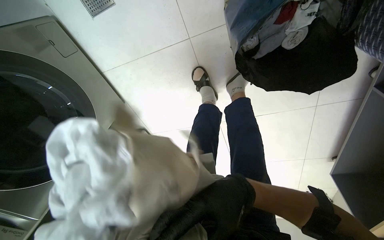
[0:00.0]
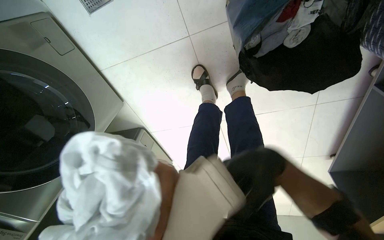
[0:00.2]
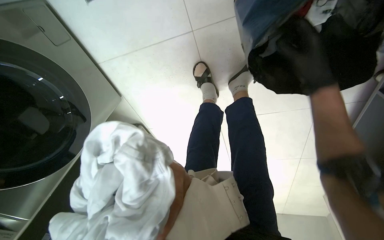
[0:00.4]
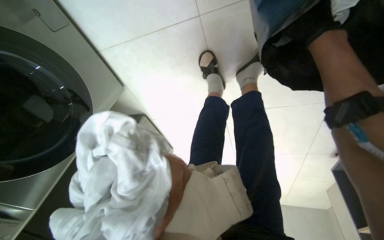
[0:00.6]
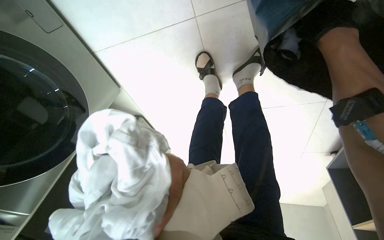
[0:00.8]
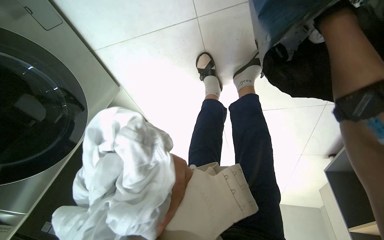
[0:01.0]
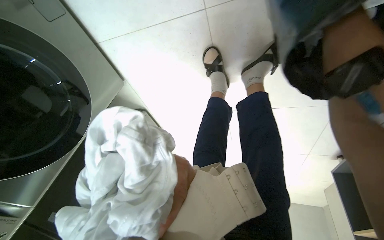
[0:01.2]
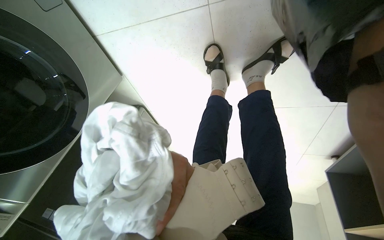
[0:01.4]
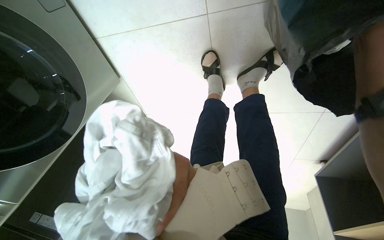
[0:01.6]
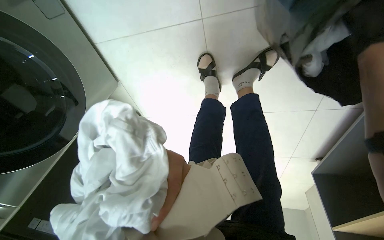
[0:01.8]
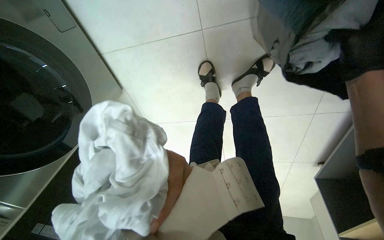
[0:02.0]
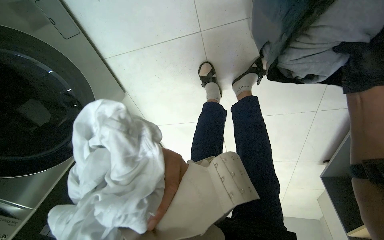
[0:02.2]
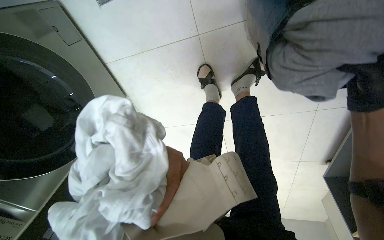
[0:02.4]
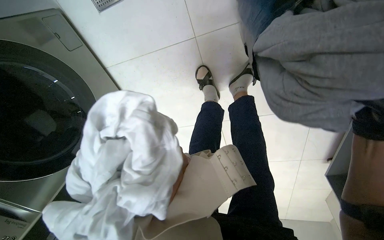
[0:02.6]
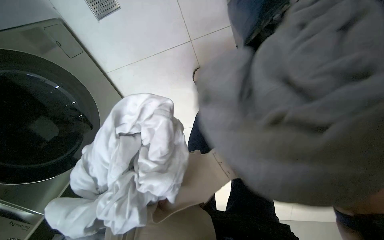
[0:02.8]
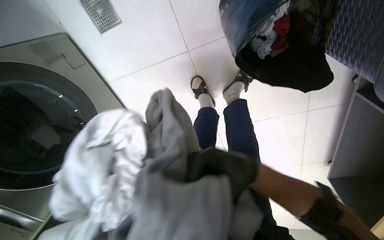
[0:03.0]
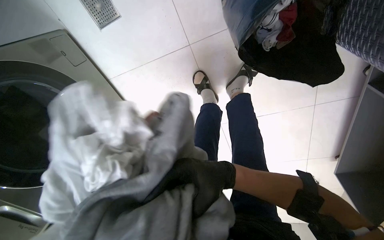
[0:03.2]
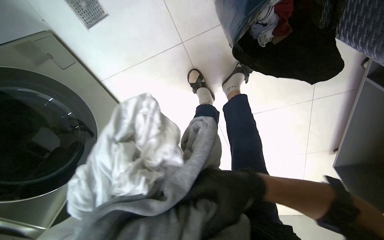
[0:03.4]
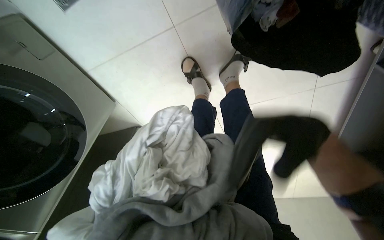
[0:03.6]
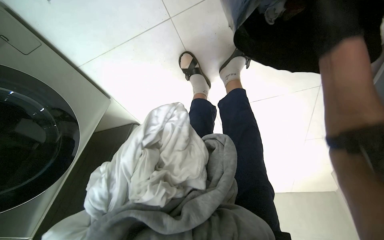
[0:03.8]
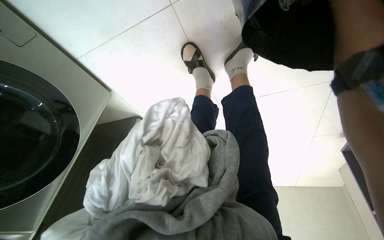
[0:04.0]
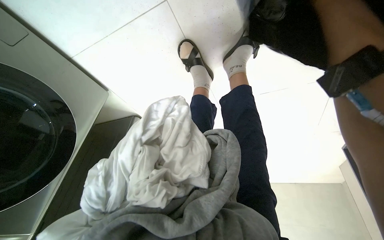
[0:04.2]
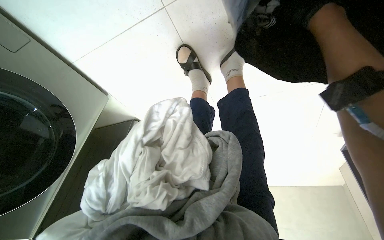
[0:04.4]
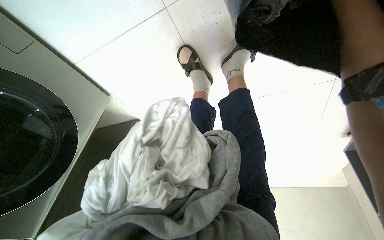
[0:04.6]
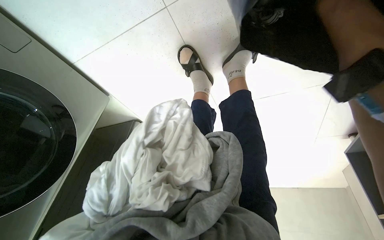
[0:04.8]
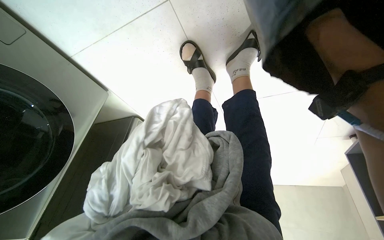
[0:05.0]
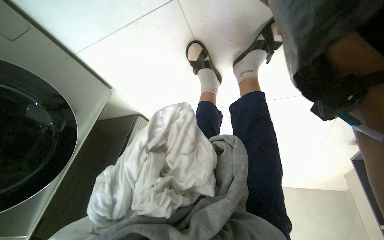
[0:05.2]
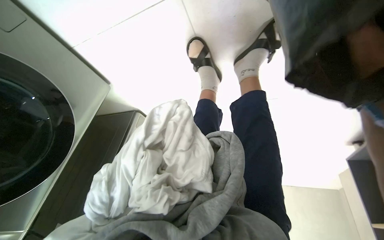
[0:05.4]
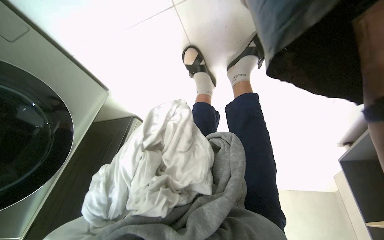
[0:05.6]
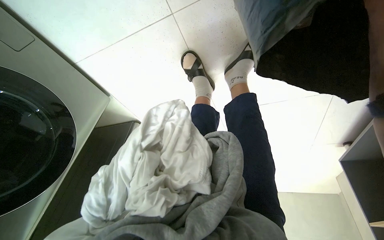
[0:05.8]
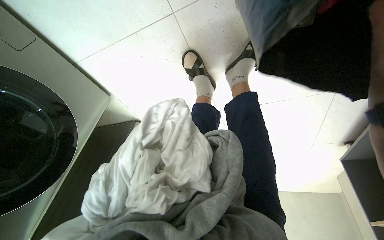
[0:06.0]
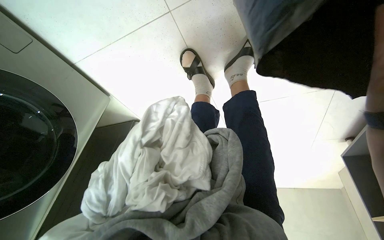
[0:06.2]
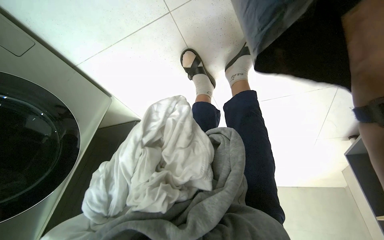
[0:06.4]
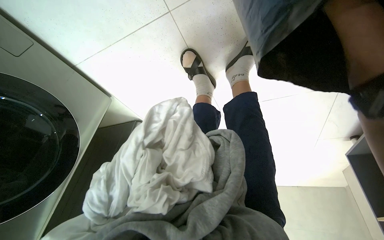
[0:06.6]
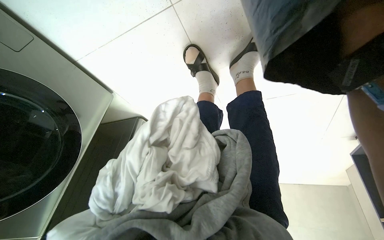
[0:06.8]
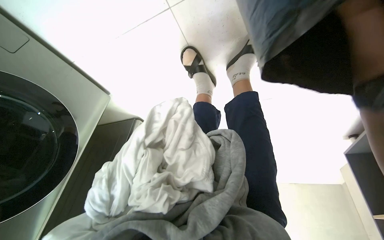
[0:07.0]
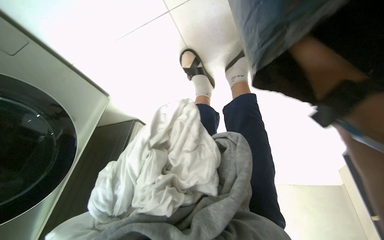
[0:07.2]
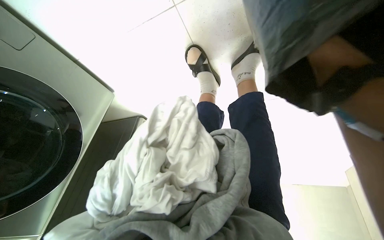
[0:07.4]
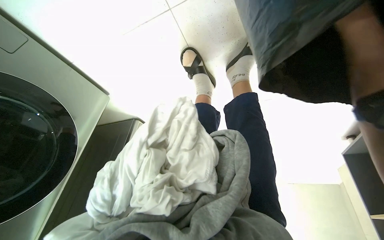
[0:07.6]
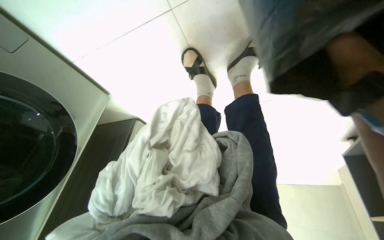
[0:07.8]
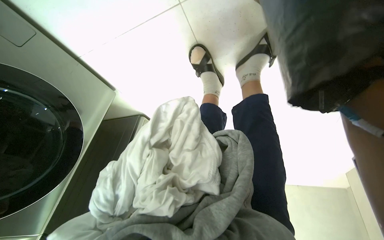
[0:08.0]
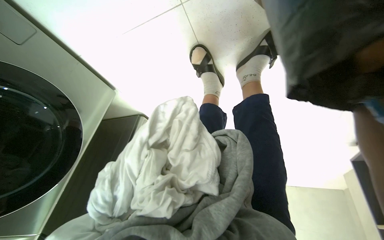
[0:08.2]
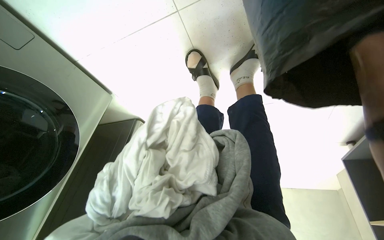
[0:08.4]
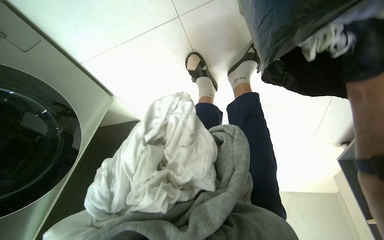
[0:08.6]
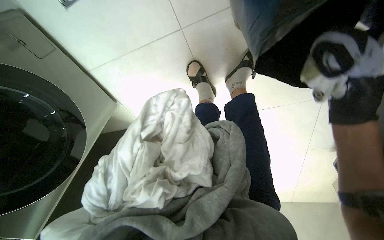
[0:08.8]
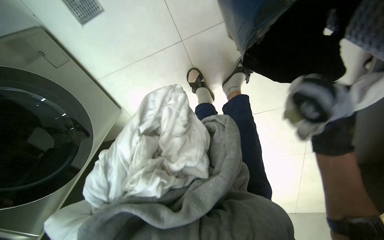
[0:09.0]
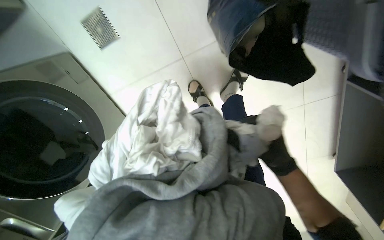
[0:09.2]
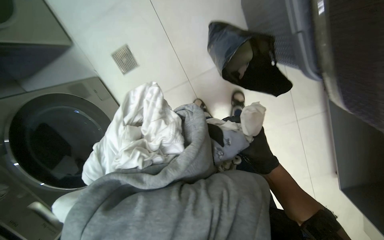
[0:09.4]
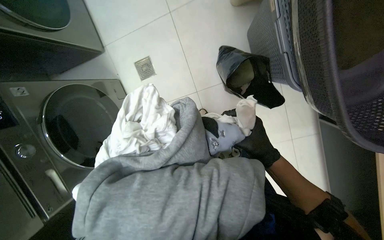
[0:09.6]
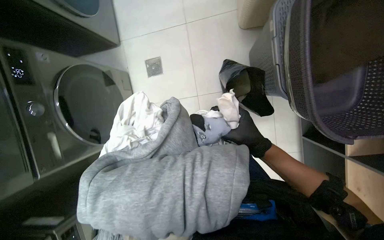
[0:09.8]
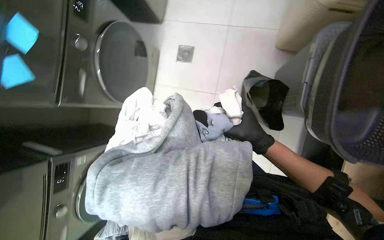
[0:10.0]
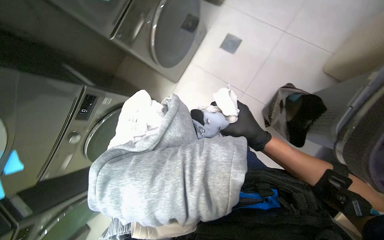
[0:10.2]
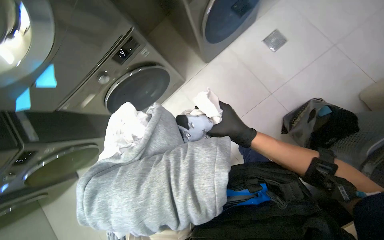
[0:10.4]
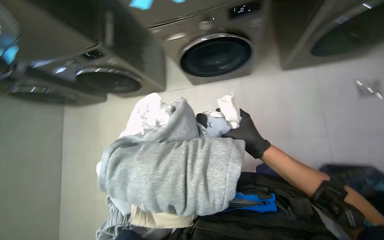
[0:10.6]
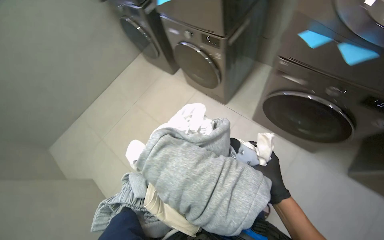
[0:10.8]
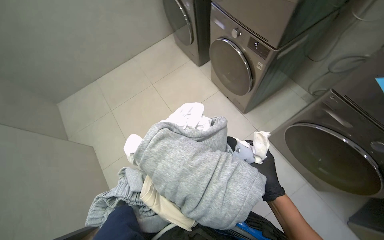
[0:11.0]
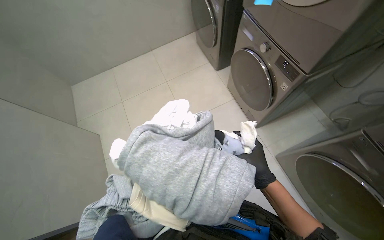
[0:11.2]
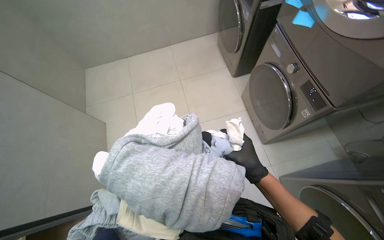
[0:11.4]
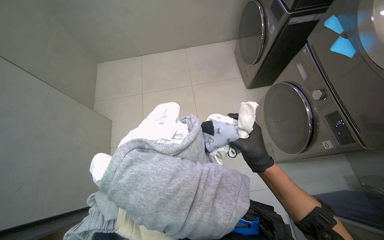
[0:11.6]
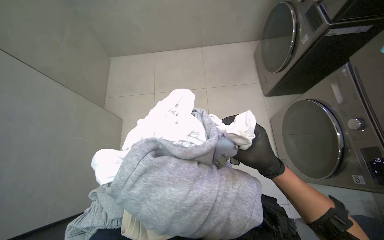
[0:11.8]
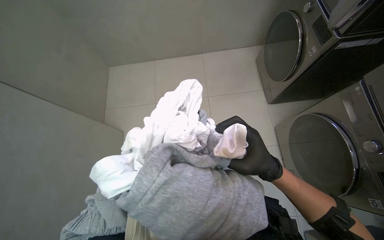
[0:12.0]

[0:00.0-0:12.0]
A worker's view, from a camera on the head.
Job: managing laundry.
The whole recording: Collecting and sorting clothes. The worker collects clothes from a basket and a shelf, then sorts through them.
0:03.0 to 0:04.4: The view tips downward by some 15 degrees.
0:09.0 to 0:10.4: The view tilts about 25 degrees upward.
0:10.4 to 0:12.0: Everything in view rotates some 40 degrees clockwise.

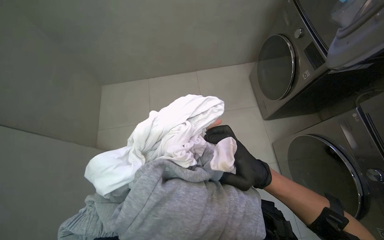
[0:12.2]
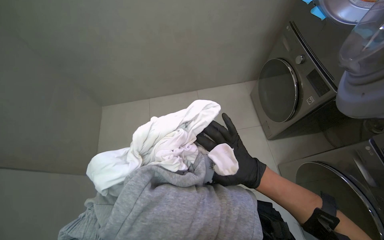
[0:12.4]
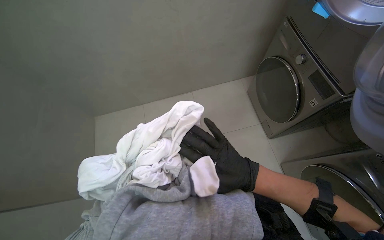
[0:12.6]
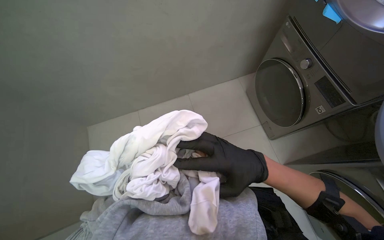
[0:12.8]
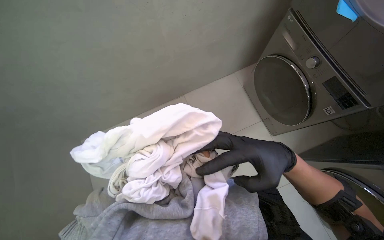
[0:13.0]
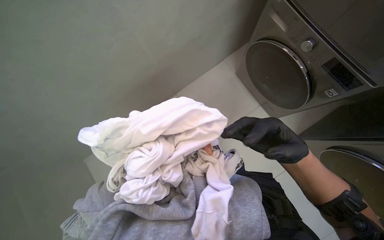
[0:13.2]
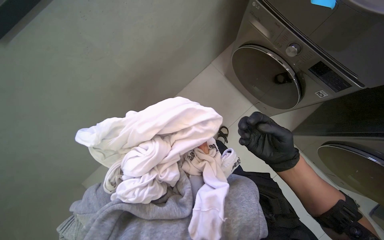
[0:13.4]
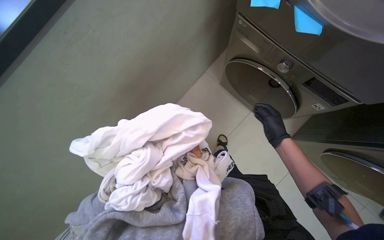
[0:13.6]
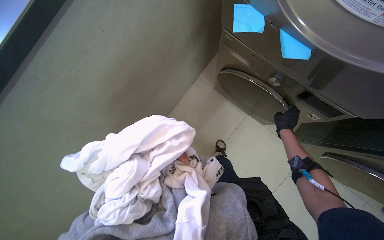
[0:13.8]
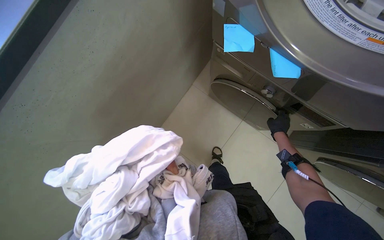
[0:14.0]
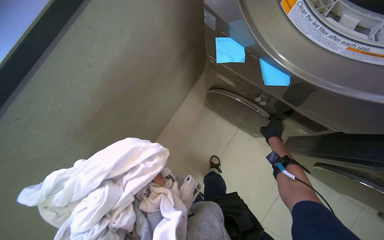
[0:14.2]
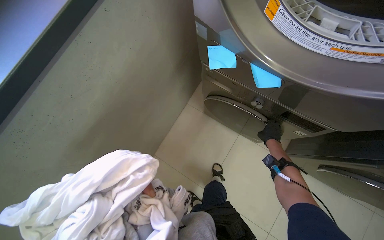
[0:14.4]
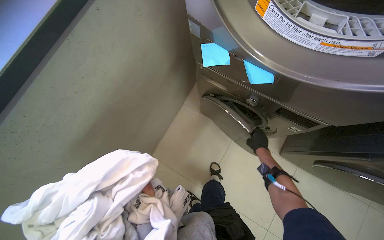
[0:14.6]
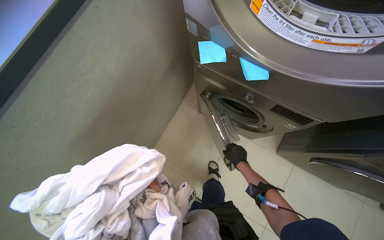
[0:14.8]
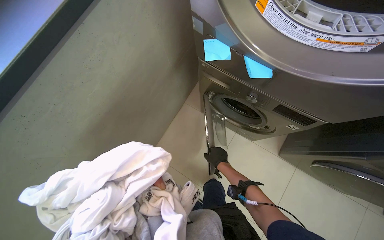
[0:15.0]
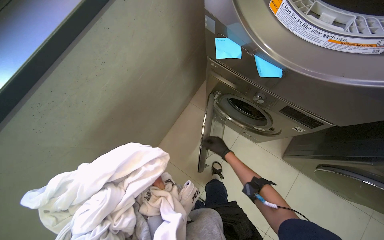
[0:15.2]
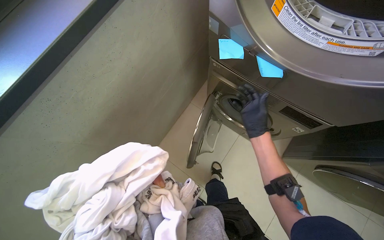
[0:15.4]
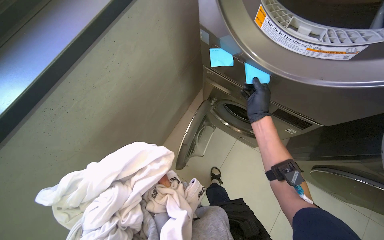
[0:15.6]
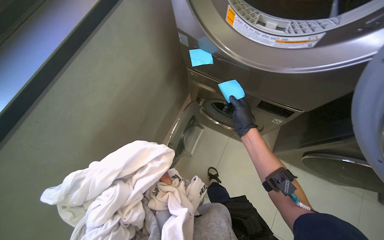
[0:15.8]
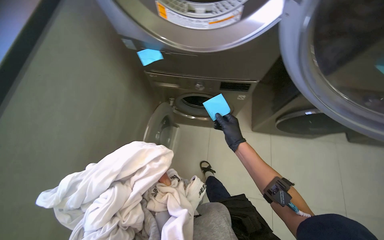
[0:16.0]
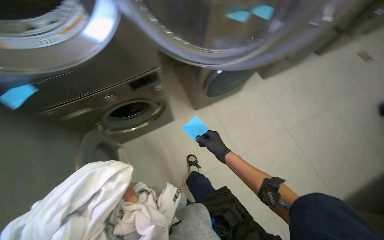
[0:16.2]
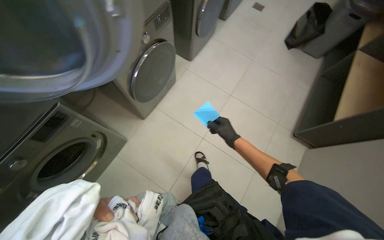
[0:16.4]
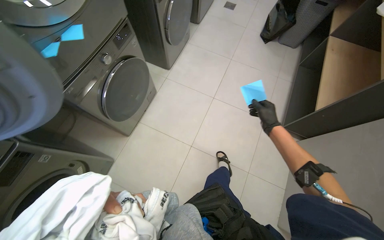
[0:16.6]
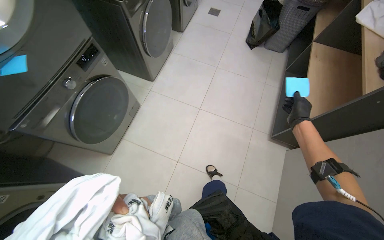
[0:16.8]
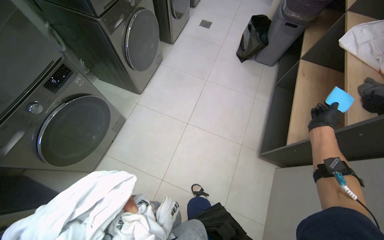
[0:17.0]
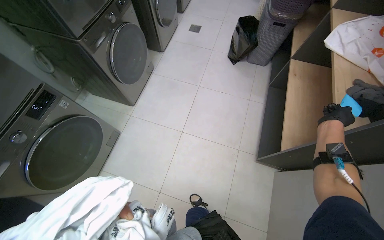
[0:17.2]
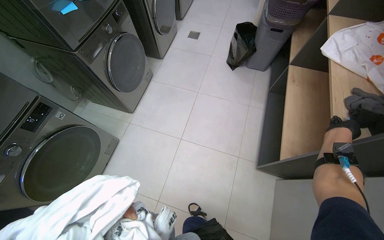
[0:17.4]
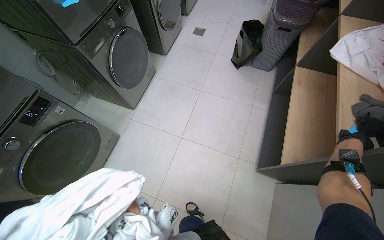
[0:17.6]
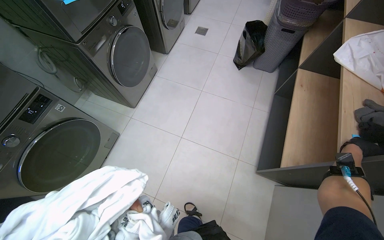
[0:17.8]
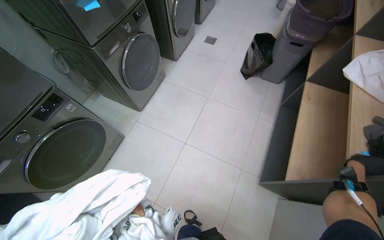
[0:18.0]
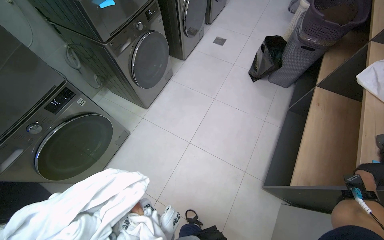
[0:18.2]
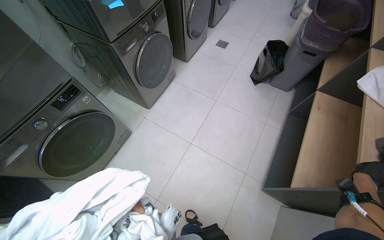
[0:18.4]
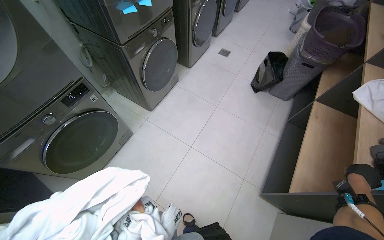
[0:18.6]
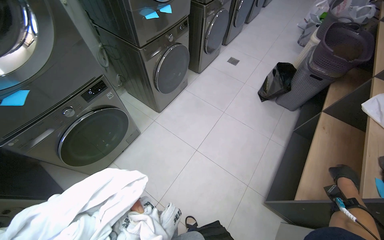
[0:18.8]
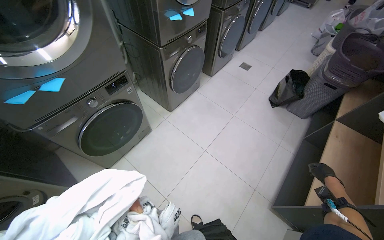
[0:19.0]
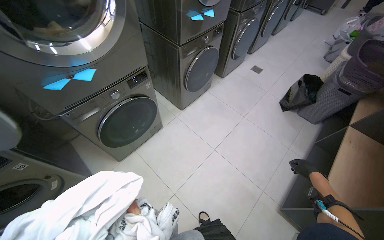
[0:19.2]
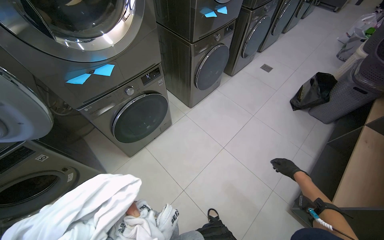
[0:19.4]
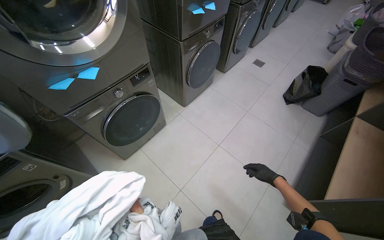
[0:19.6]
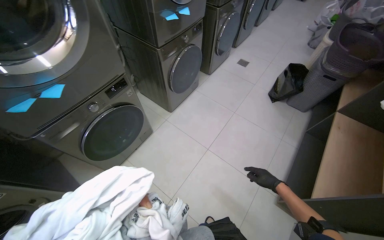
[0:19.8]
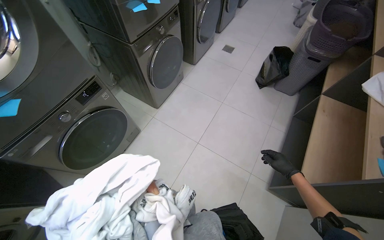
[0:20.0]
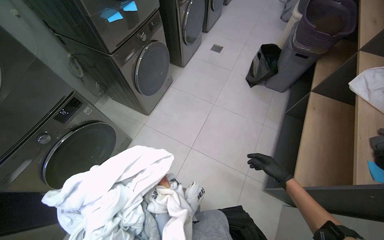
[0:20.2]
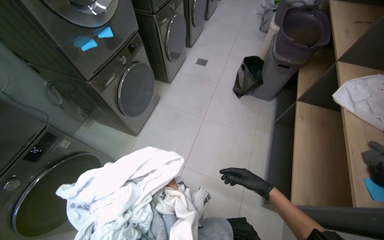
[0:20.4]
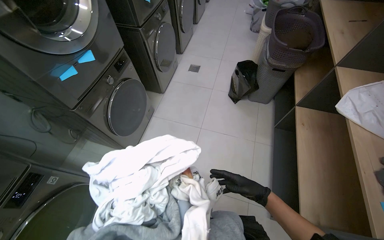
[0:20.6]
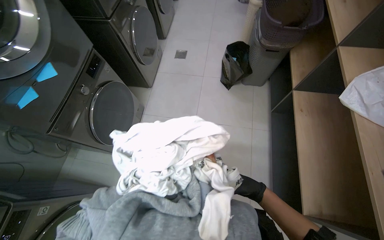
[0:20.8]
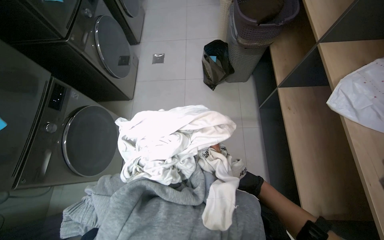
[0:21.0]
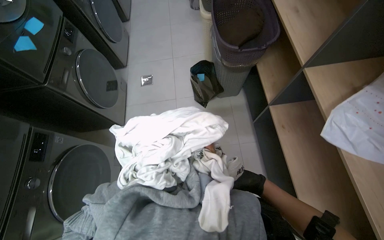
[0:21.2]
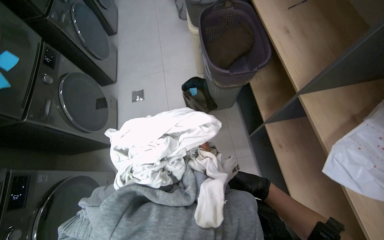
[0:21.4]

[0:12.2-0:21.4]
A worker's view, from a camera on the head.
Job: managing laundry.
The whole recording: Collecting and sorting clothes. The worker collects clothes from a basket and a shelf, then sorts through them.
0:12.2 to 0:13.8: The right hand travels to the right, farther from the camera and up the picture by some 40 cm.
0:13.8 to 0:15.2: The right hand is displaced to the left by some 15 cm.
0:15.2 to 0:16.8: The camera is carried roughly 50 cm. The head rotates roughly 65 degrees to the right.
0:19.8 to 0:21.4: The camera travels some 1 m. The head turns to the right by about 45 degrees.
